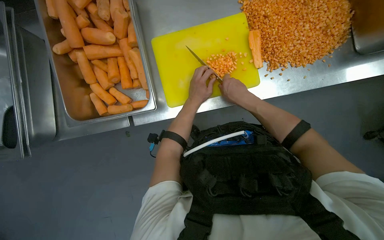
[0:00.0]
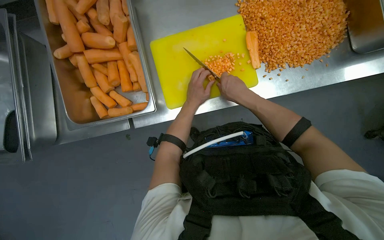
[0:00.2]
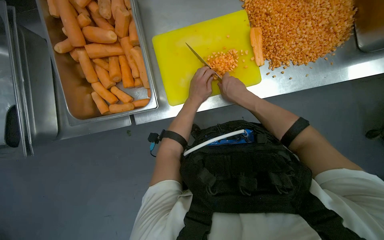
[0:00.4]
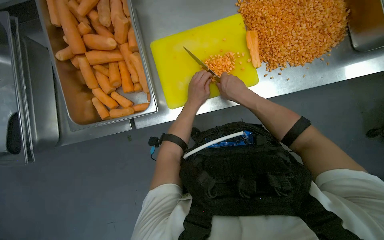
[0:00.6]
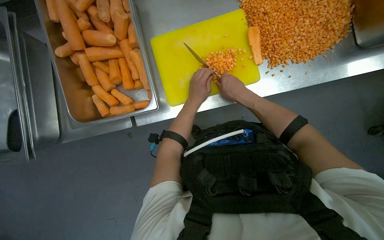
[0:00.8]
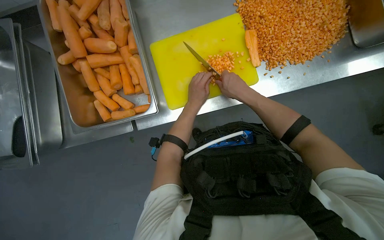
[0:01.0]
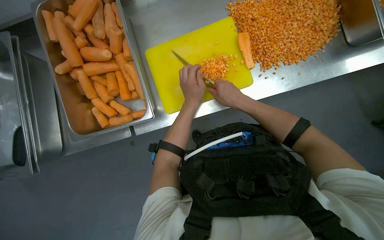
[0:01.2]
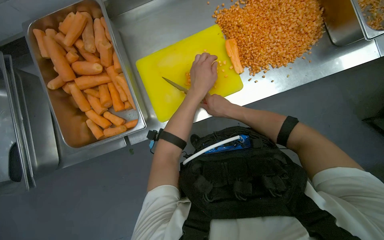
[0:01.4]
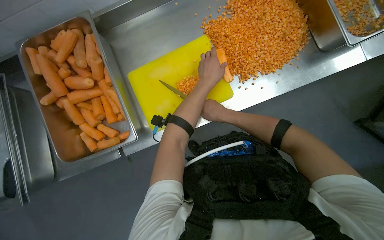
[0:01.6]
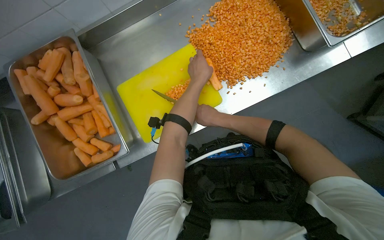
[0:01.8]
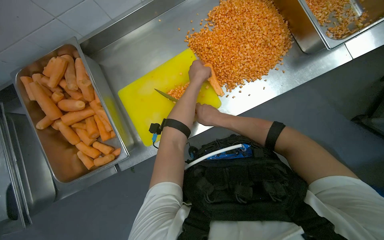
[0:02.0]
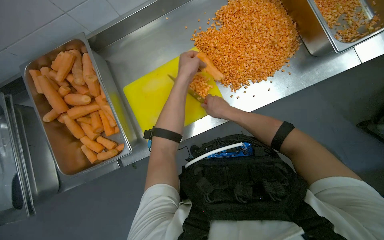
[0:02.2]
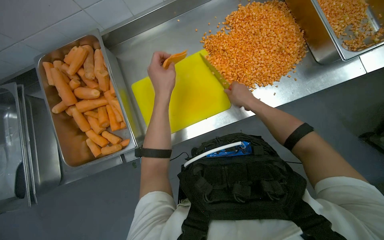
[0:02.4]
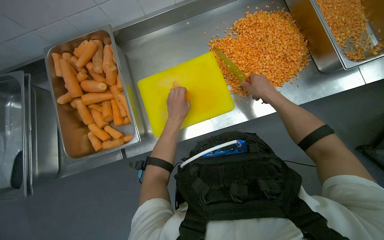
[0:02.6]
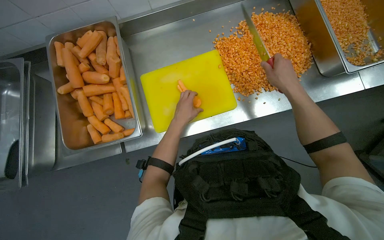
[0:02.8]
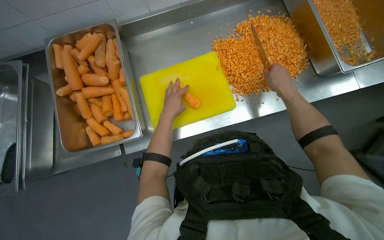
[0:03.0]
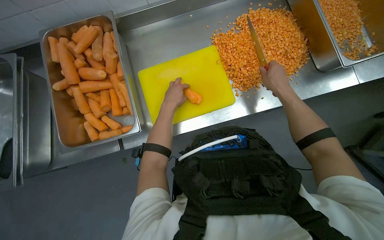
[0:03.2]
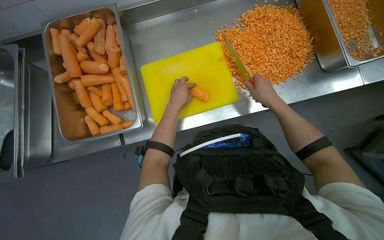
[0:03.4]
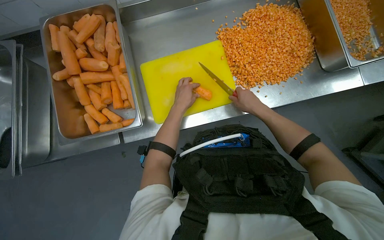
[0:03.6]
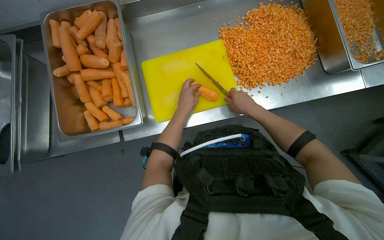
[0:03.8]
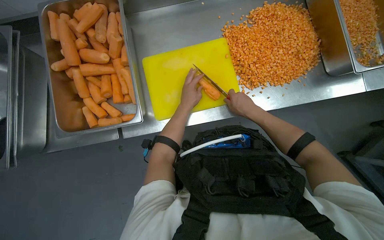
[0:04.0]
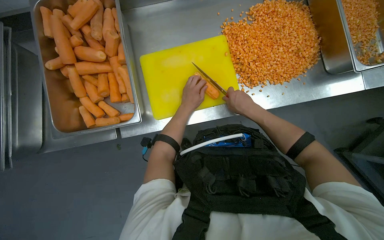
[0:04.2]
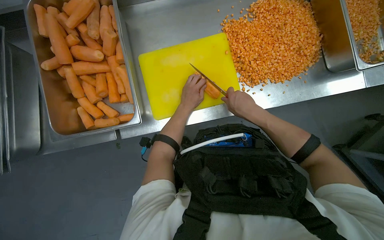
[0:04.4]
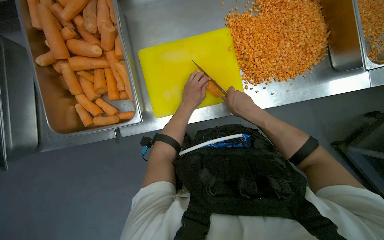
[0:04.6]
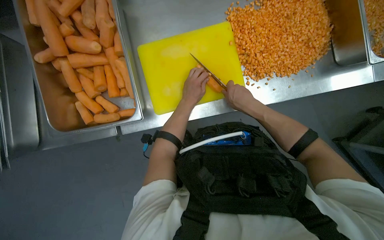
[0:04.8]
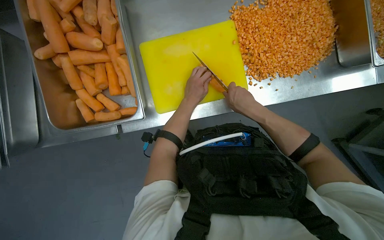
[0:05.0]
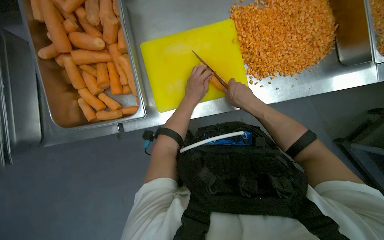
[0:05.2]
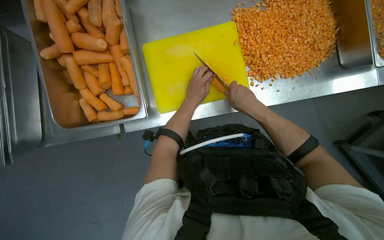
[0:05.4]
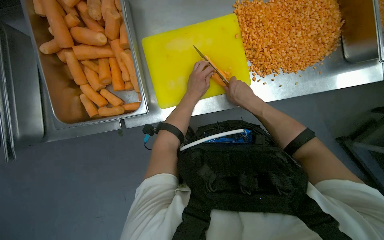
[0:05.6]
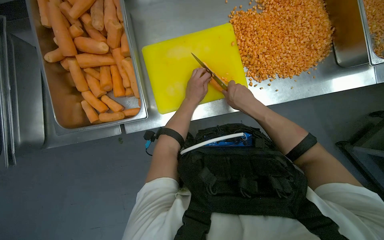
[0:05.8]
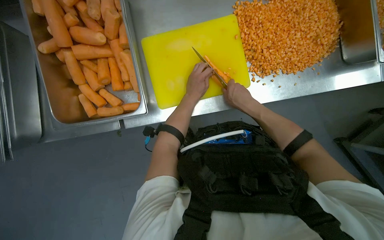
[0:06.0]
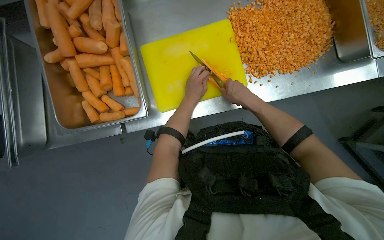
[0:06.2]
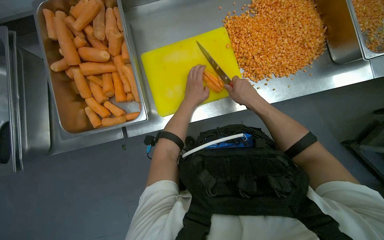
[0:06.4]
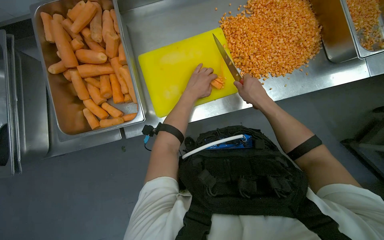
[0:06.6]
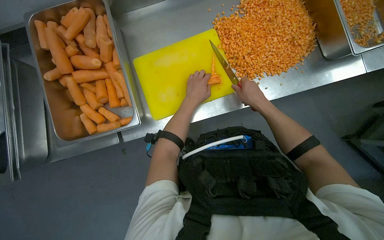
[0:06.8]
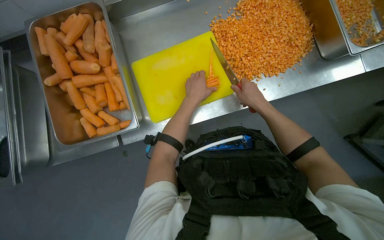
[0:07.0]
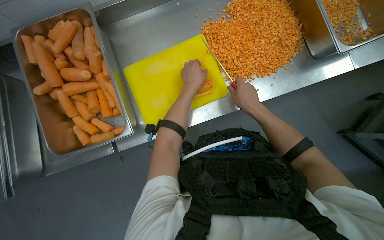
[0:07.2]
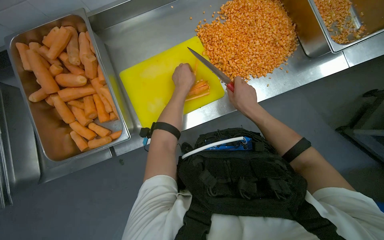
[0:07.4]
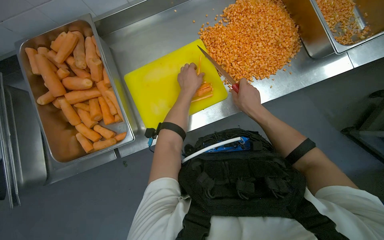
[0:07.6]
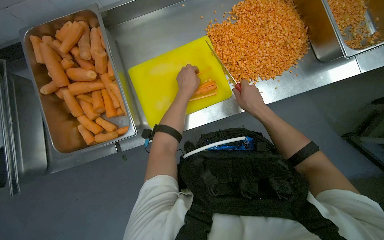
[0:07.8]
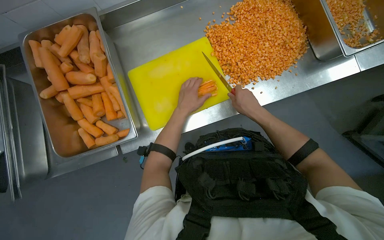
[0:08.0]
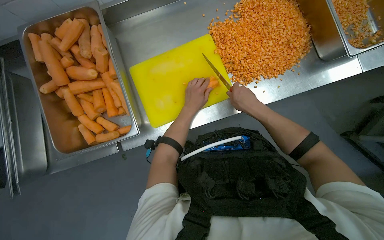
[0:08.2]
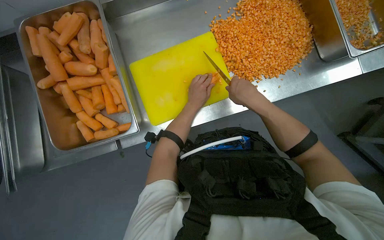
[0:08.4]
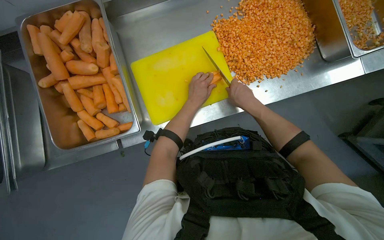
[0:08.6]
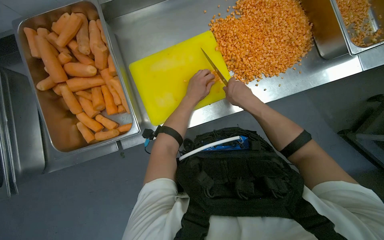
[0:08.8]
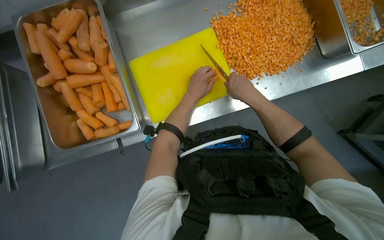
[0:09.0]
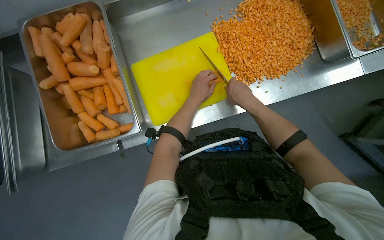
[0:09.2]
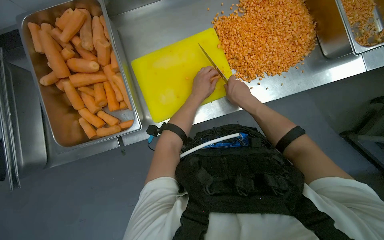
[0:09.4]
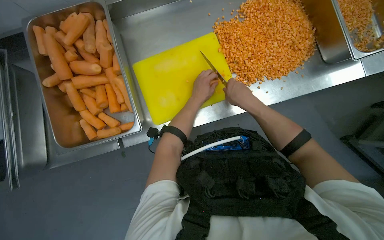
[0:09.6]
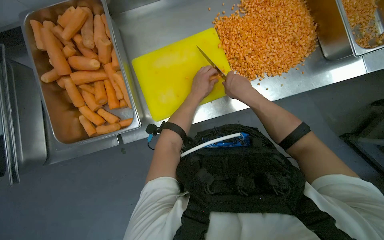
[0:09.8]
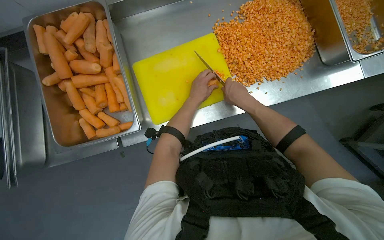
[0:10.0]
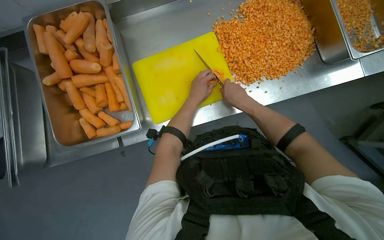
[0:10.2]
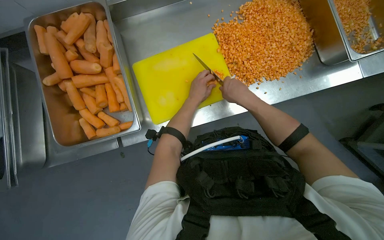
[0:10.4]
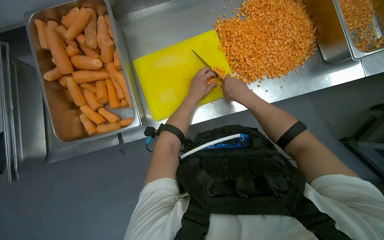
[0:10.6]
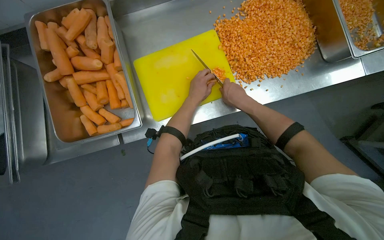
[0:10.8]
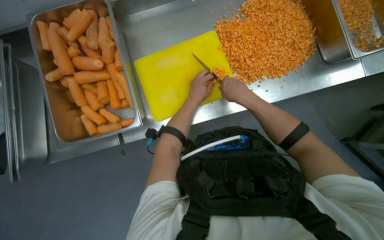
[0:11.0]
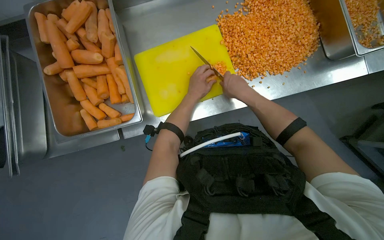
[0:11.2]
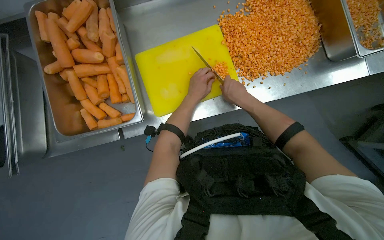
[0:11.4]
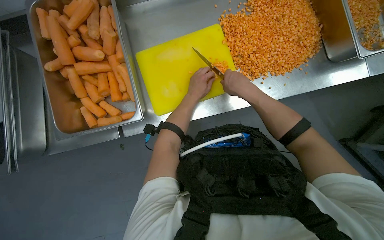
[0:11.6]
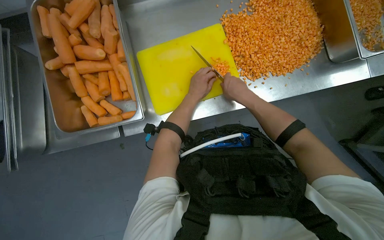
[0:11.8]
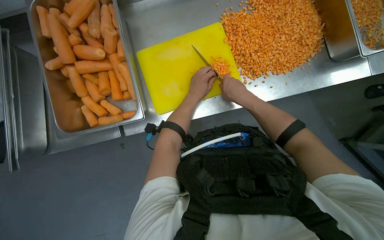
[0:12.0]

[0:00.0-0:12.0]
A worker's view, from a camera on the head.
Job: preparing food.
The whole recording: Dicing carrots on cutting board. The worker dices carrots on a yellow cutting board and transfers them to a metal container.
0:00.0 to 0:01.6: The left hand heads up the picture and nearer to the camera, covering roughly 15 cm.
0:01.6 to 0:03.0: The left hand heads to the left and down the picture, covering some 15 cm. The right hand travels nearer to the camera, to the right and up the picture by about 20 cm.
0:03.0 to 0:04.4: The left hand moves farther from the camera, roughly 10 cm. The right hand is displaced to the left by roughly 10 cm.
0:04.4 to 0:06.0: The hands stay close to where they were, moving slightly.
0:07.6 to 0:12.0: The hands are busy where they are.

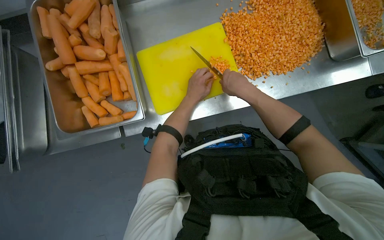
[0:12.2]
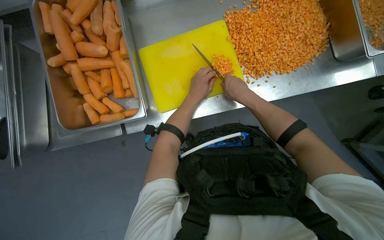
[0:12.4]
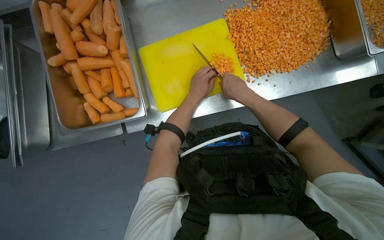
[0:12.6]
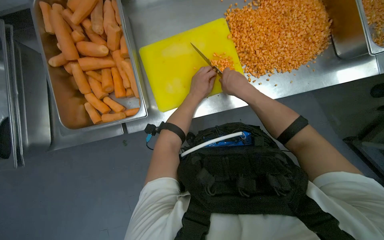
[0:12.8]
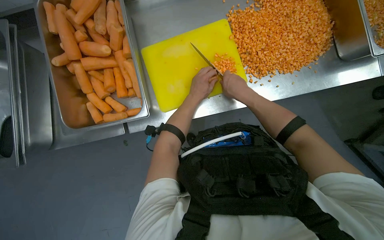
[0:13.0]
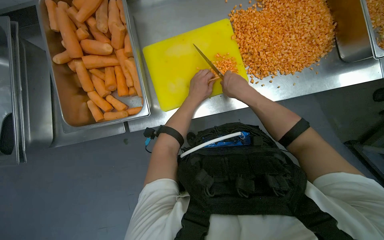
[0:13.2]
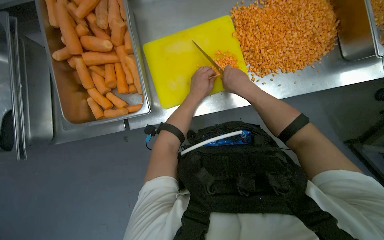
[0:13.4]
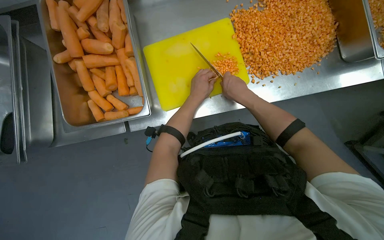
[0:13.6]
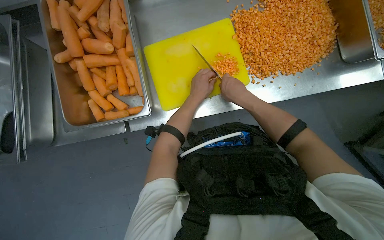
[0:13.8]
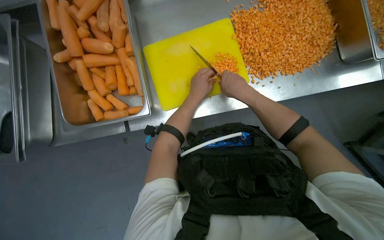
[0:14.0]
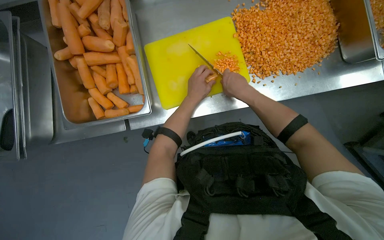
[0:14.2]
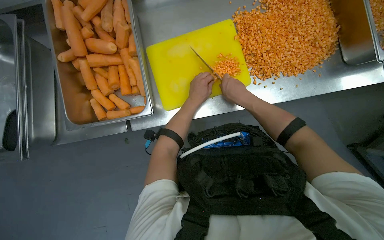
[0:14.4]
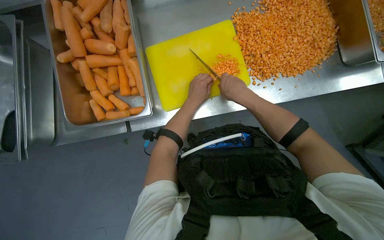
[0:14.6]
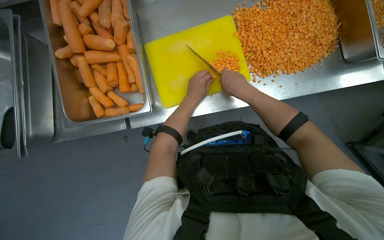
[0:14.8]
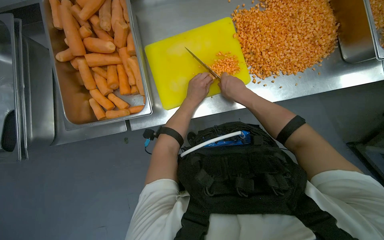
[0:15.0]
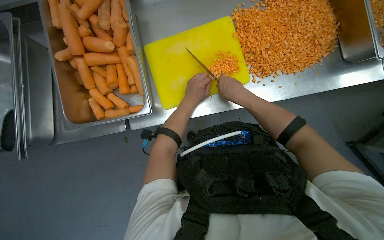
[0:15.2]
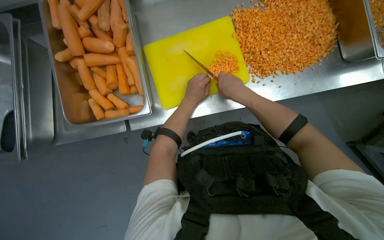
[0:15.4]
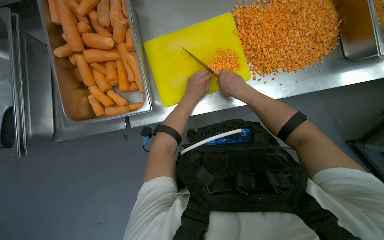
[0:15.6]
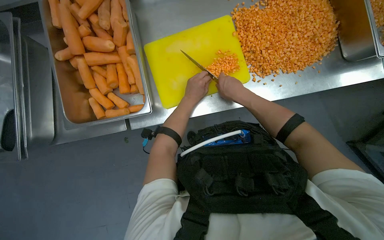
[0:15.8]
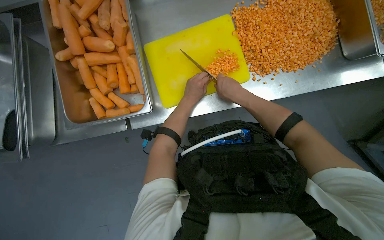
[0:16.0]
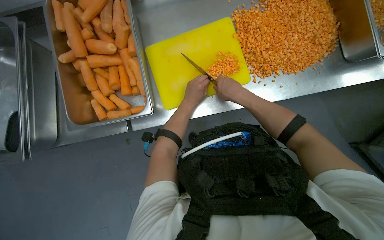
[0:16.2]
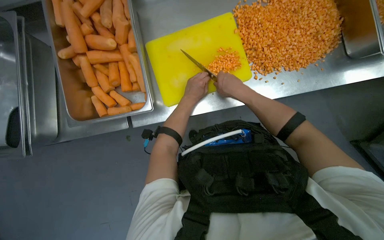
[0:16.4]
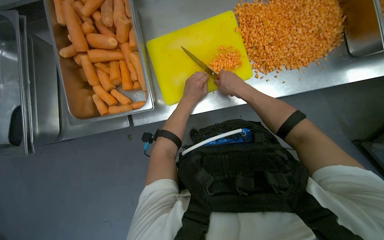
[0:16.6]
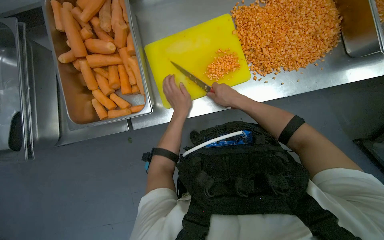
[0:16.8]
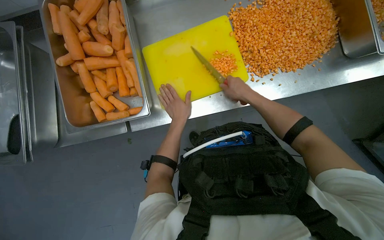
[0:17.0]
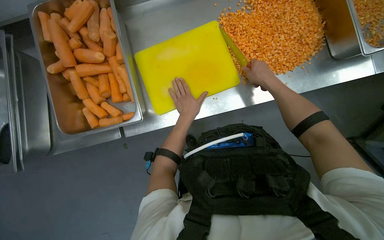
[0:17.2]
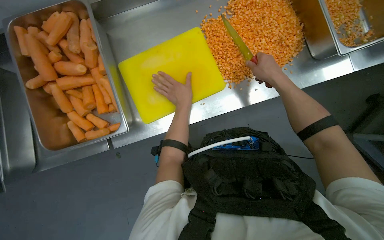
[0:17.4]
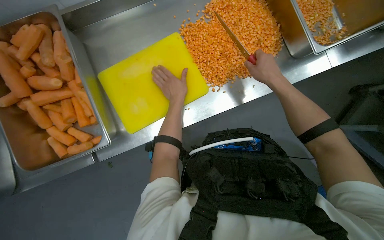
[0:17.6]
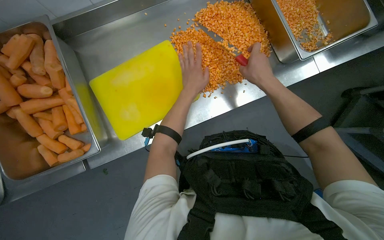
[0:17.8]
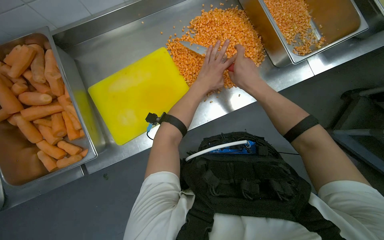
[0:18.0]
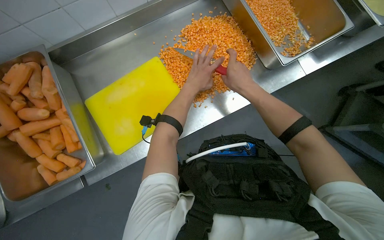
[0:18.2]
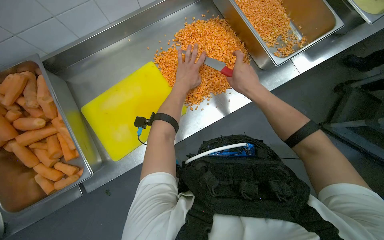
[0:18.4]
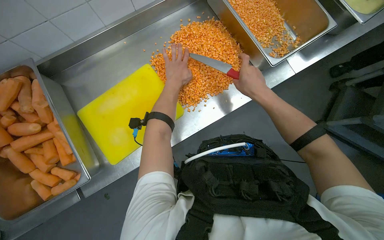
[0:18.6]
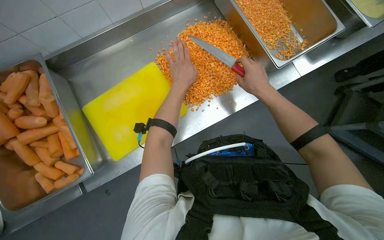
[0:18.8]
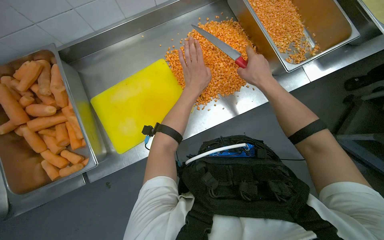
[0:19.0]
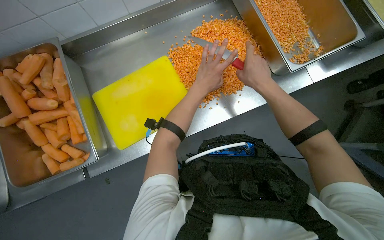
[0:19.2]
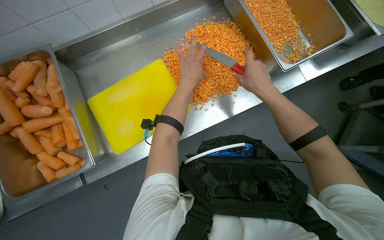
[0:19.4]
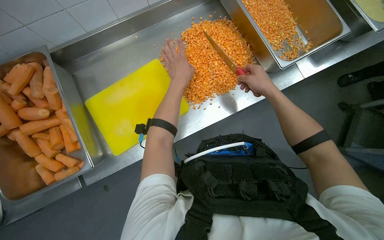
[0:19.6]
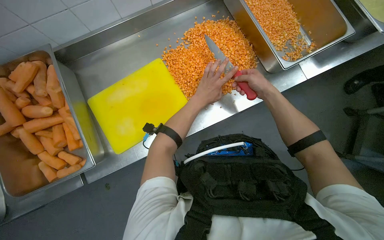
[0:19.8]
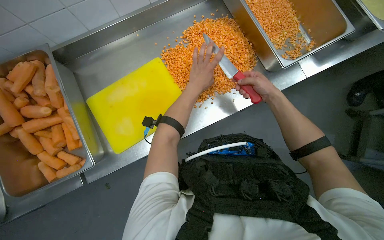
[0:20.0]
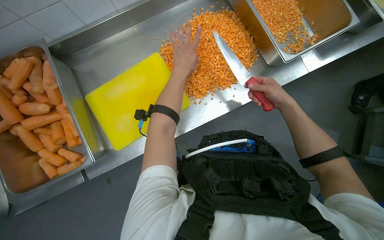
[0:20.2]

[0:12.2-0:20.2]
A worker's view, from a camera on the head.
Job: preparing food.
The whole recording: Dicing carrots on cutting board. The worker dices carrots on a yellow cutting board and transfers them to a metal container.
0:12.2 to 0:15.4: The hands are busy where they are.
0:15.4 to 0:17.0: The hands work in one place, with small movements.
0:17.0 to 0:18.6: The left hand is displaced up the picture by about 30 cm.
0:18.6 to 0:20.2: The right hand goes farther from the camera and returns, roughly 5 cm each way.
